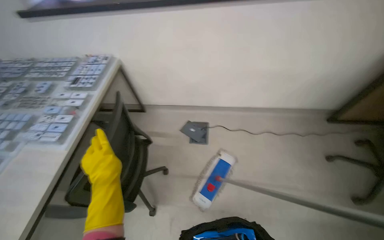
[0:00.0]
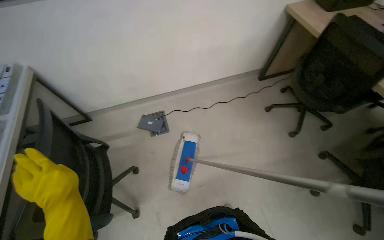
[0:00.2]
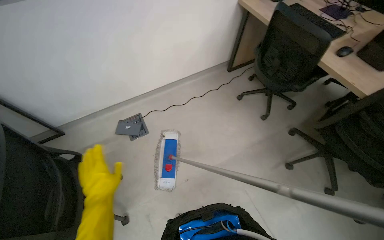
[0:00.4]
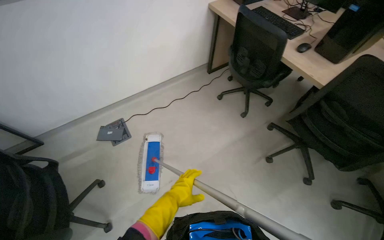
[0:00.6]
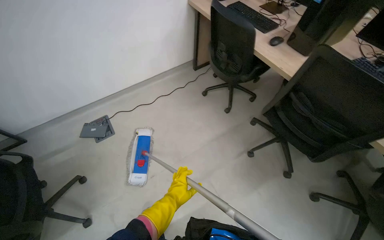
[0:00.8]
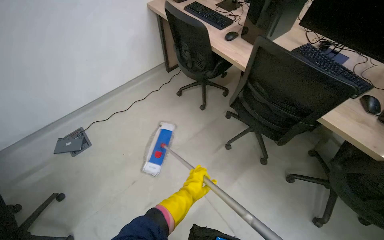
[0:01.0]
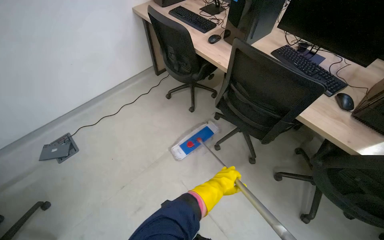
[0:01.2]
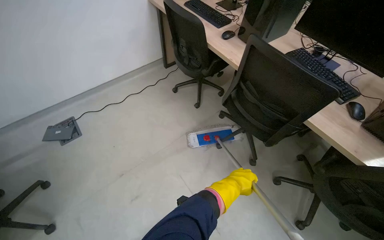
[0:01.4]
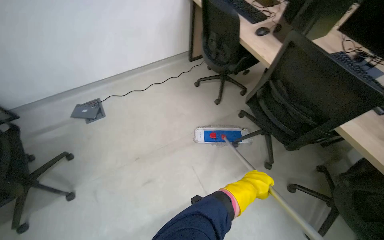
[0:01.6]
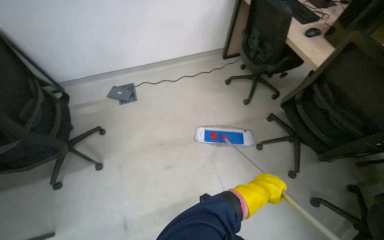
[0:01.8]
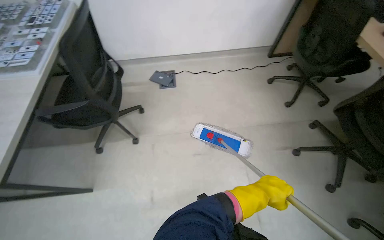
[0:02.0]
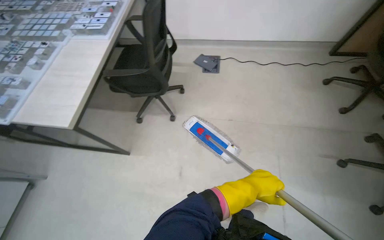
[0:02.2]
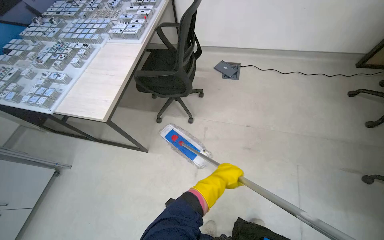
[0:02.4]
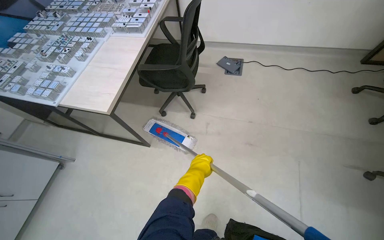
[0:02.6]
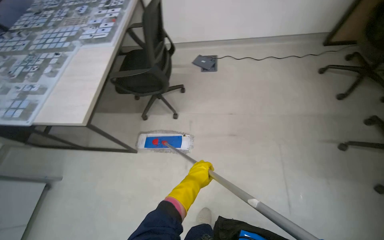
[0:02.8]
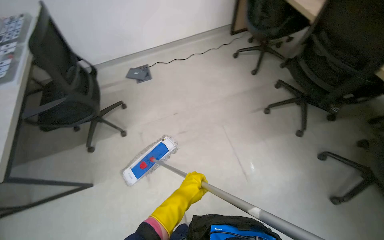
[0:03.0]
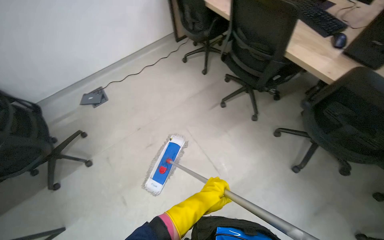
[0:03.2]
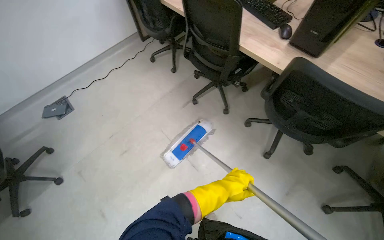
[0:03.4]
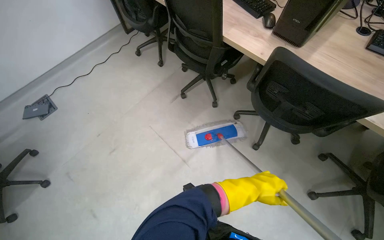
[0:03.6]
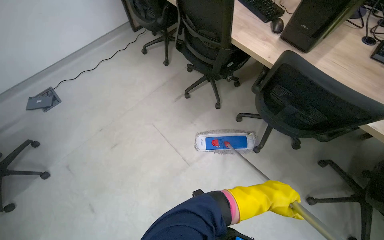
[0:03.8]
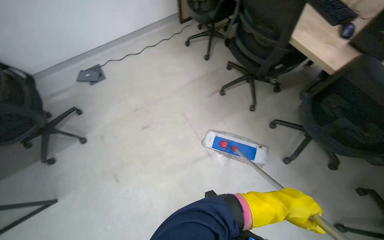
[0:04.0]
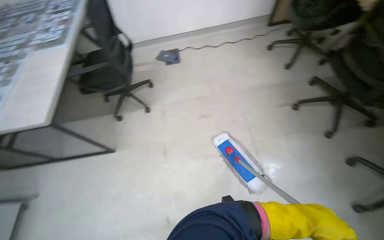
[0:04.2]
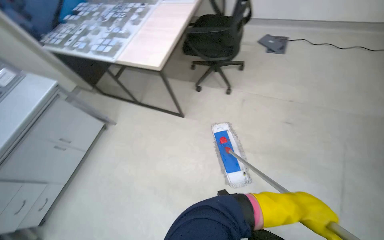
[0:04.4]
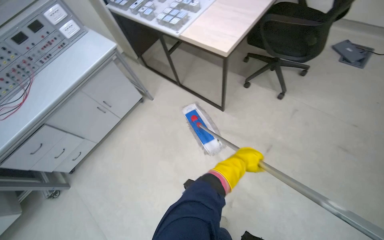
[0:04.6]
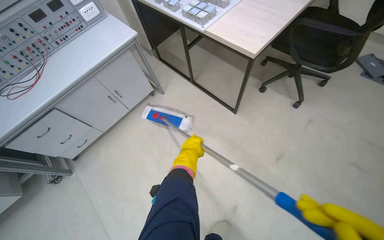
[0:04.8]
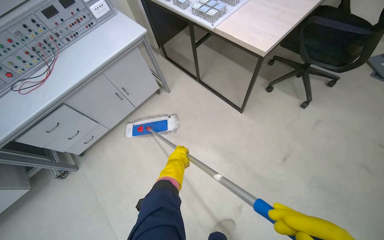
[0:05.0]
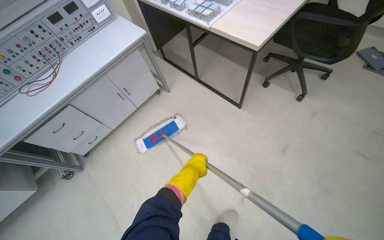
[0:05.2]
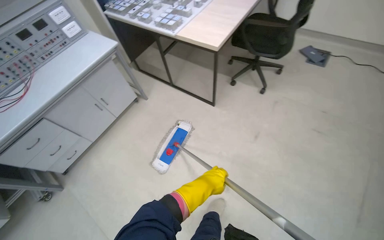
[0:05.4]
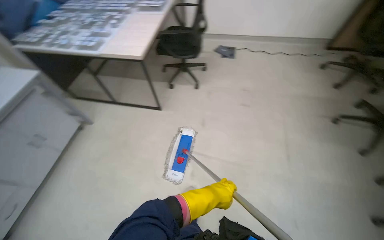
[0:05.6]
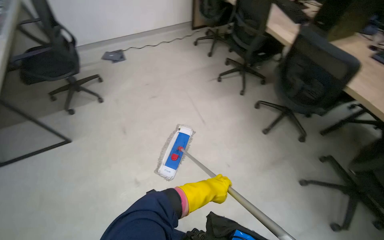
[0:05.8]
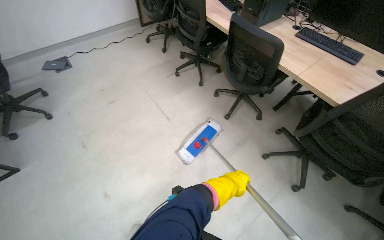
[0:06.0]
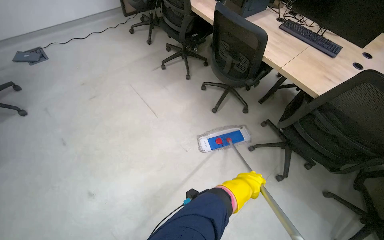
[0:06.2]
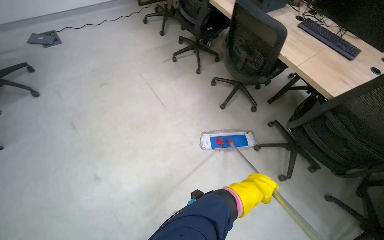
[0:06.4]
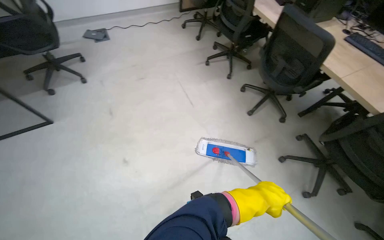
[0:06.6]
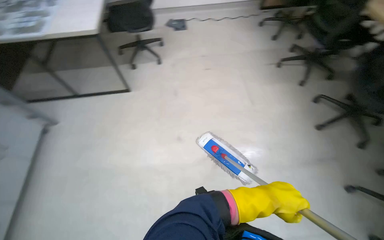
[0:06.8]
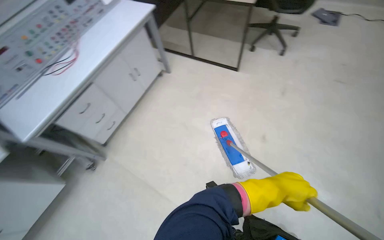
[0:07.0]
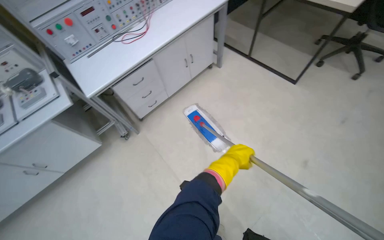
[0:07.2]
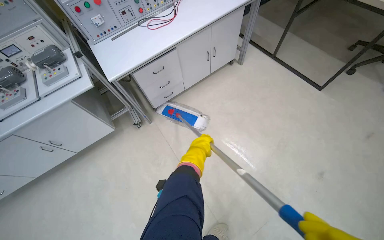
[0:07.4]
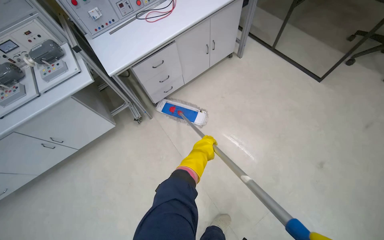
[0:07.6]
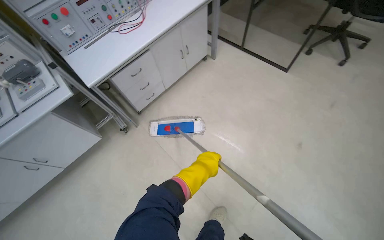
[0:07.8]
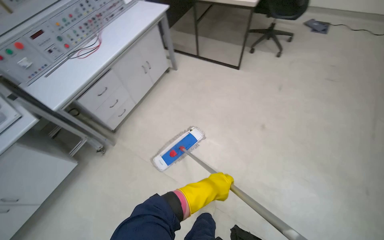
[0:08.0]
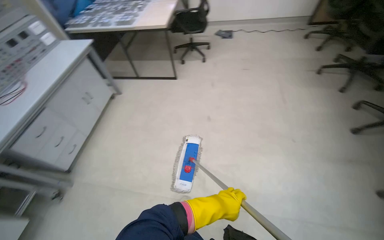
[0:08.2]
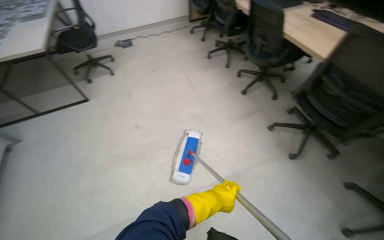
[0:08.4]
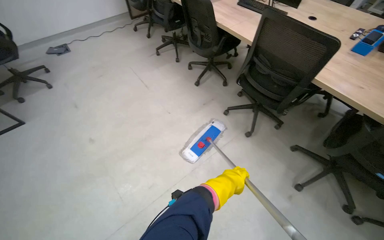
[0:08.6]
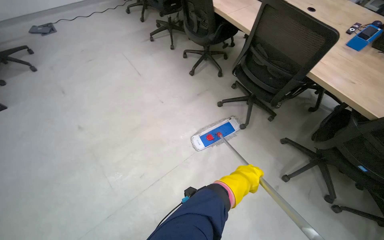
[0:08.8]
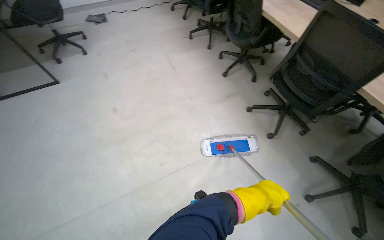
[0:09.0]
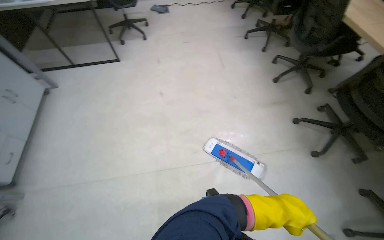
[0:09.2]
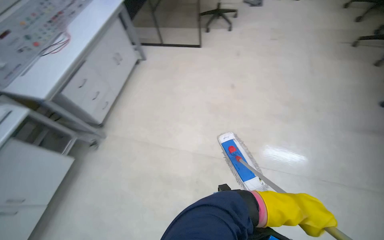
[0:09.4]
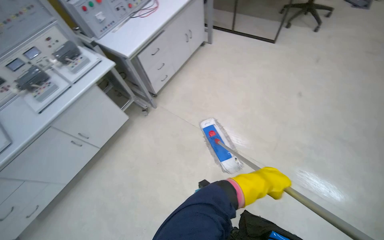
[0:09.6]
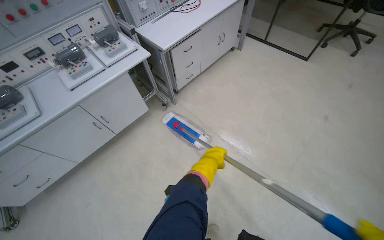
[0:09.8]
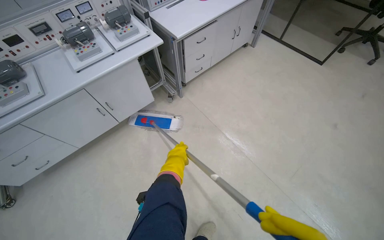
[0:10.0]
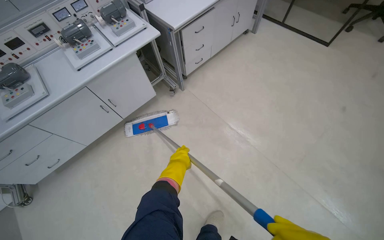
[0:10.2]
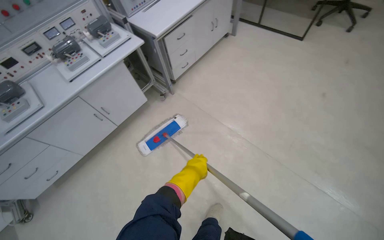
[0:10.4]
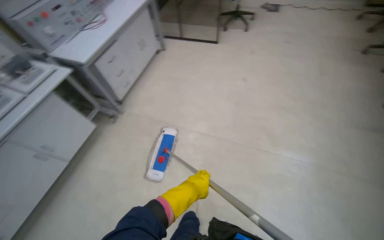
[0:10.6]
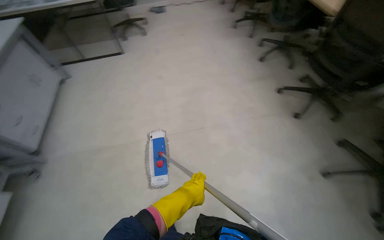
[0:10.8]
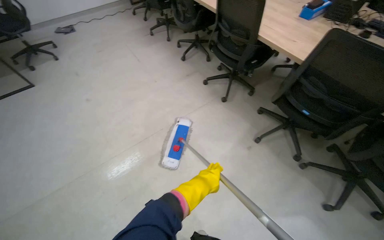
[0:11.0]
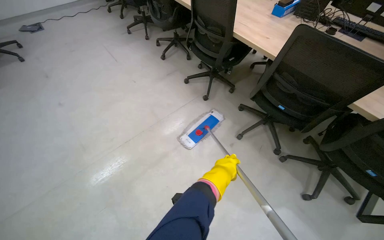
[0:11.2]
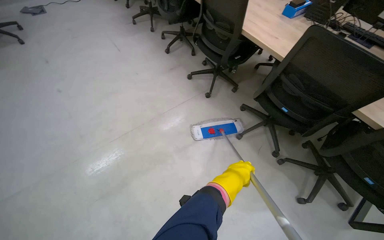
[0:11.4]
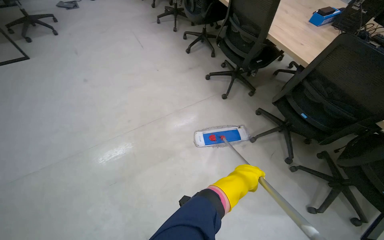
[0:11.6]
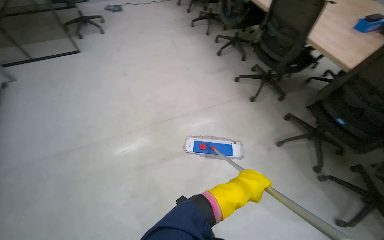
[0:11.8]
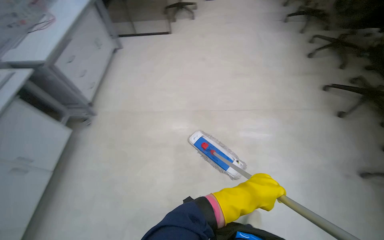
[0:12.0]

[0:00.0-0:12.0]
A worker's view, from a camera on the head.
Job: mopping floor.
The whole recording: Mopping room floor. The worker mops the floor in the room, moving chairs to clean the area.
0:00.0 to 0:01.6: The head travels approximately 60 cm. The head turns to the right by about 35 degrees.
0:03.0 to 0:04.4: The head travels some 40 cm. The head turns to the left by approximately 40 degrees.
0:04.4 to 0:06.0: The wearer moves some 60 cm. The head rotates some 65 degrees to the right.
0:06.0 to 0:07.6: The camera is carried about 80 cm. The wearer's head swings roughly 80 degrees to the left.
0:07.6 to 0:09.0: The head travels approximately 70 cm. The wearer looks about 80 degrees further to the right. The view tips upward by some 15 degrees.
0:09.0 to 0:10.4: The camera is carried some 70 cm. The wearer looks some 70 degrees further to the left.

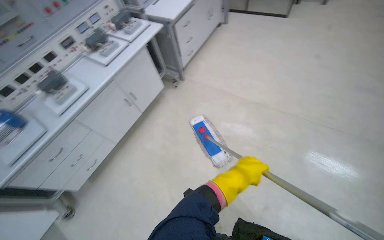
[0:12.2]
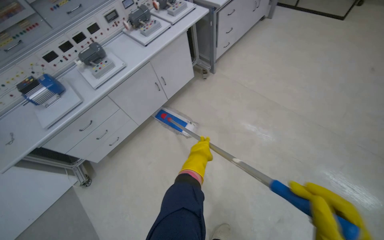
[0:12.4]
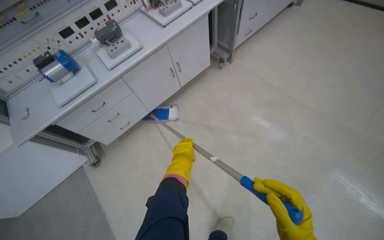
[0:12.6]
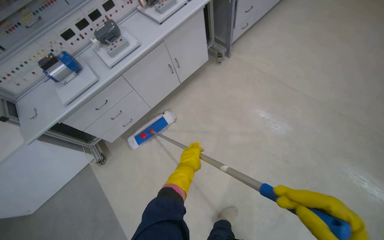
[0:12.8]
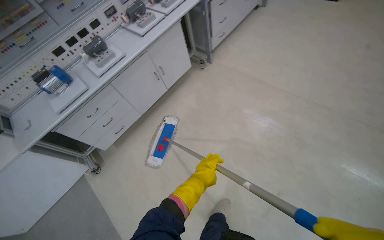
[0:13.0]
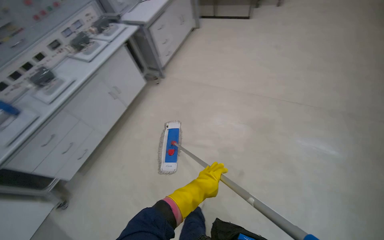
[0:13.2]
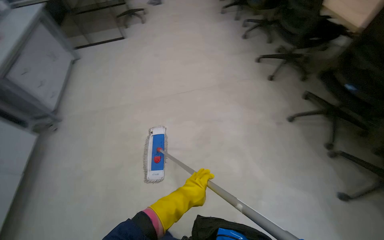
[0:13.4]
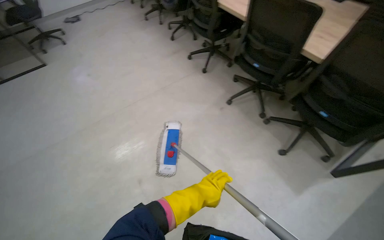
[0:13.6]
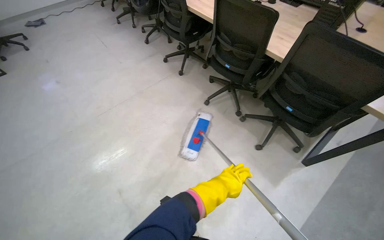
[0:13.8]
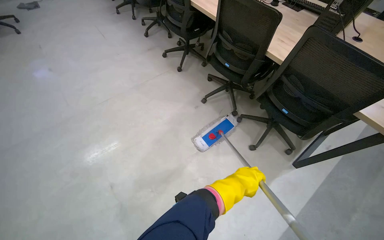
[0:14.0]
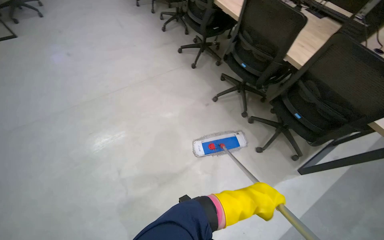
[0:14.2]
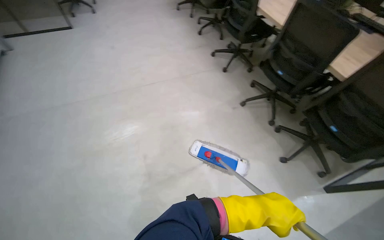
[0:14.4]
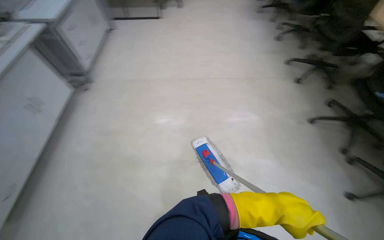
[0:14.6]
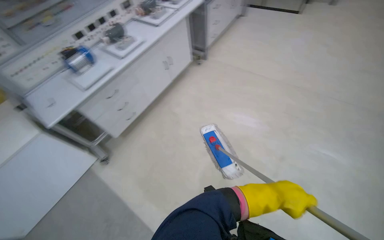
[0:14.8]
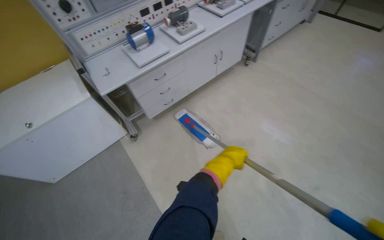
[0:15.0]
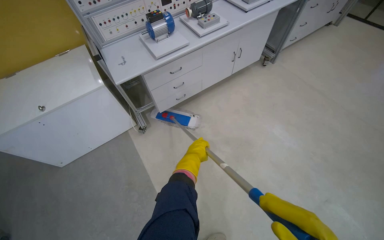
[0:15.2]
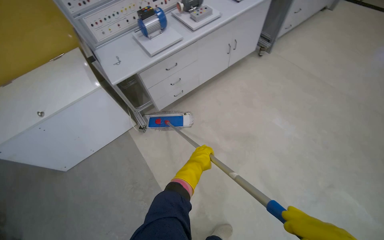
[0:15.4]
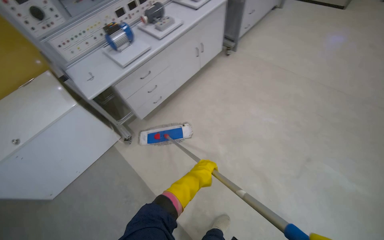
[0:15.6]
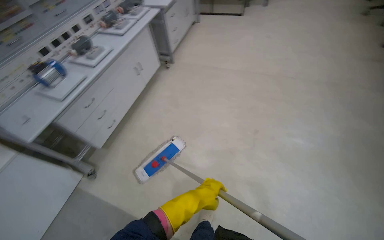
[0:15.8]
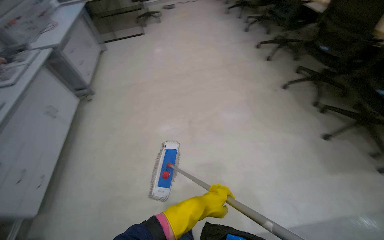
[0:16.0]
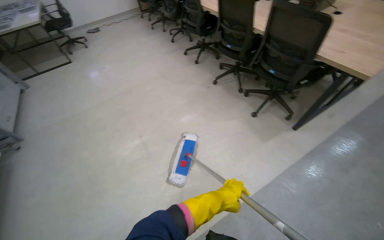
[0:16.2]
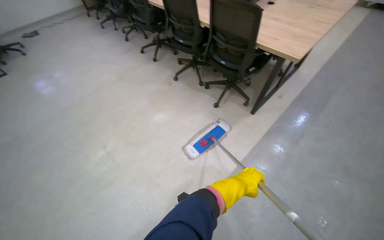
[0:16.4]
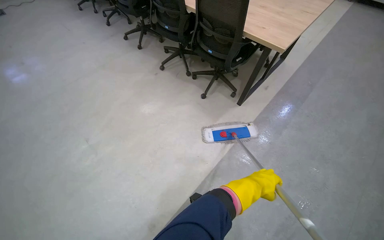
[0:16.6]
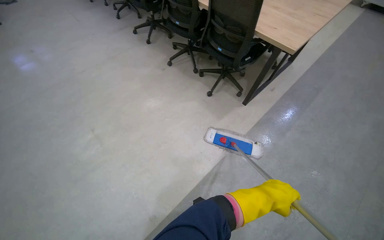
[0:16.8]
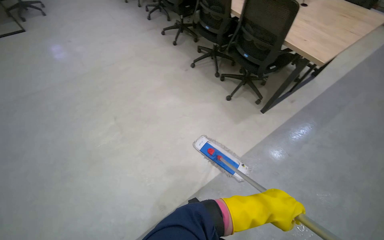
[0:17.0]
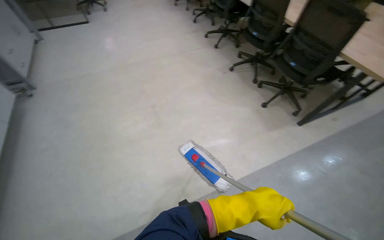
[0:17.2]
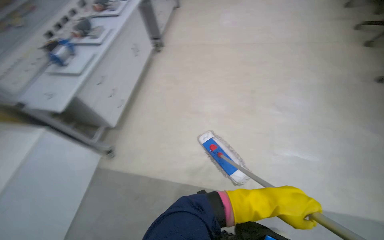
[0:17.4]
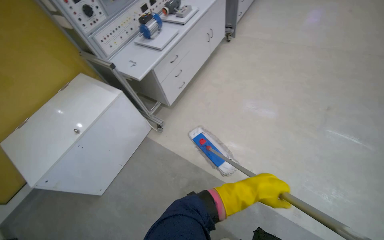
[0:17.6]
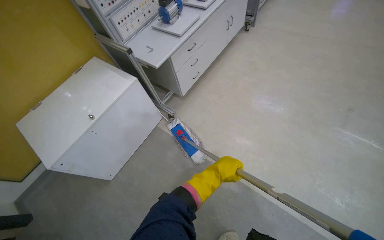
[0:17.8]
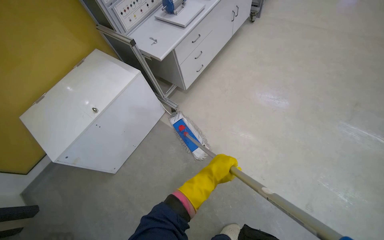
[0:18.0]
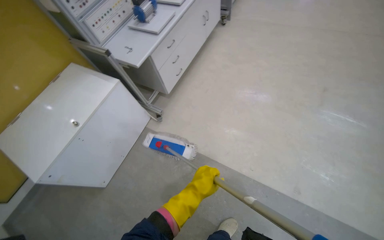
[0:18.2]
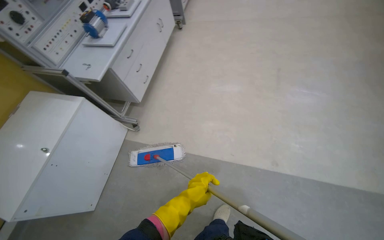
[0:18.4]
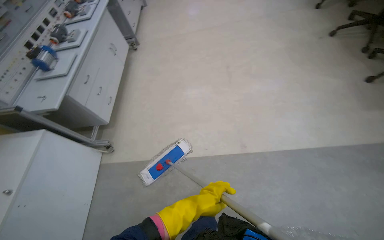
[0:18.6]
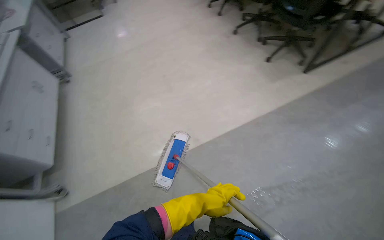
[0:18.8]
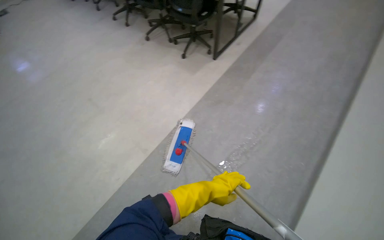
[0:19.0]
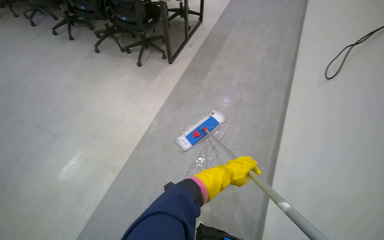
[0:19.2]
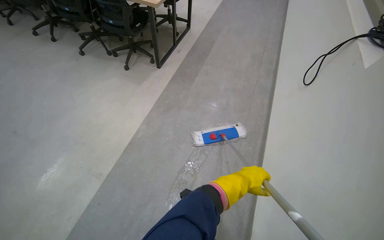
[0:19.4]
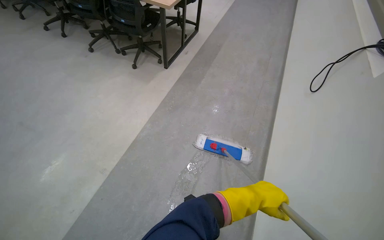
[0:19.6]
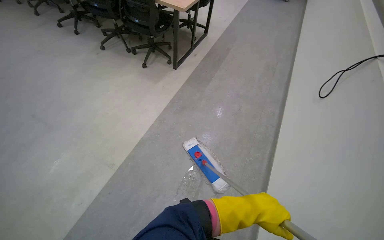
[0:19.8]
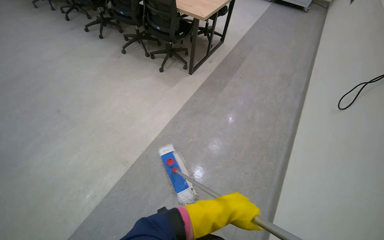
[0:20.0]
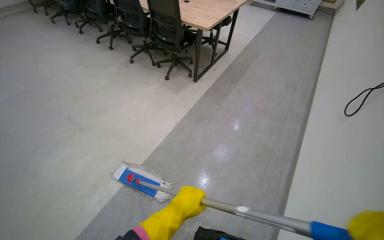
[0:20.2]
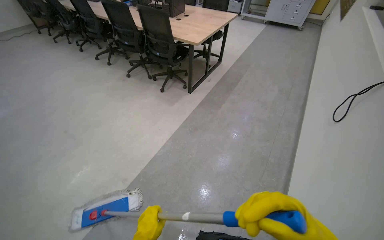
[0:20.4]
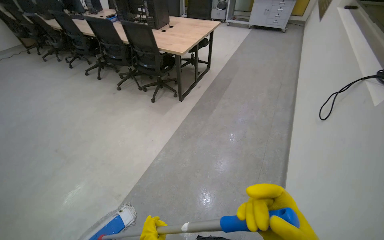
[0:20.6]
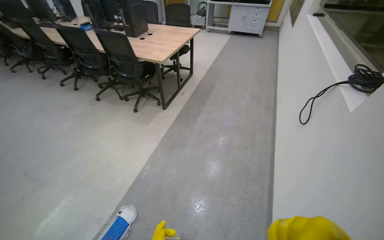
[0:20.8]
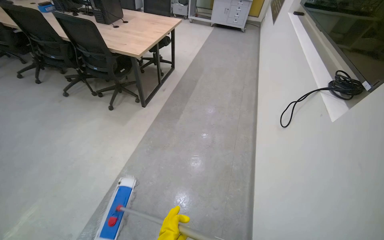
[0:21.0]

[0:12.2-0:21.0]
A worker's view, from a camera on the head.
Job: mopping floor.
The whole recording: Mopping room floor. The worker mops the floor in the room, moving chairs to clean the area.
0:12.2 to 0:13.6: The camera travels some 60 cm. The wearer's head swings some 65 degrees to the right.
0:13.6 to 0:15.2: The head travels approximately 60 cm. The wearer looks approximately 50 degrees further to the left.
0:15.2 to 0:16.6: The camera is carried roughly 70 cm. The wearer's head swings approximately 105 degrees to the right. The wearer looks approximately 15 degrees further upward.
0:16.6 to 0:18.0: The camera is carried roughly 70 cm. The wearer looks some 90 degrees further to the left. The camera pitches downward, by some 15 degrees.
0:18.0 to 0:19.6: The camera travels approximately 70 cm. The head rotates about 90 degrees to the right. The camera pitches upward, by some 20 degrees.
